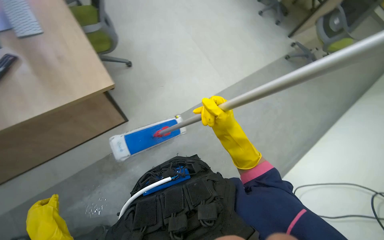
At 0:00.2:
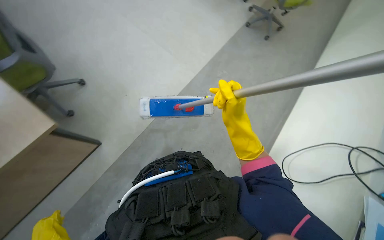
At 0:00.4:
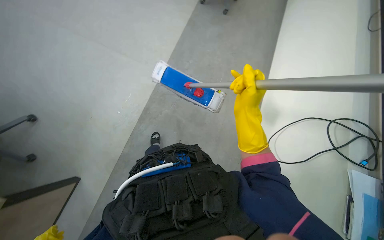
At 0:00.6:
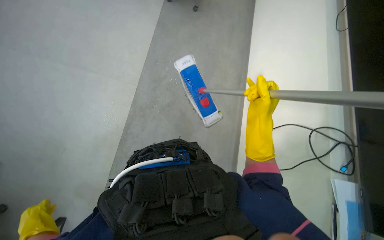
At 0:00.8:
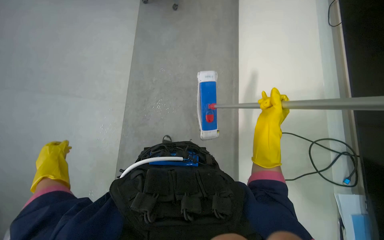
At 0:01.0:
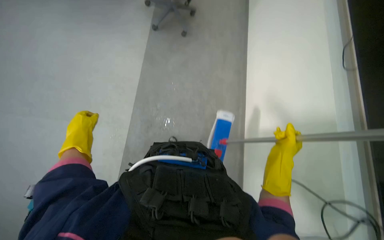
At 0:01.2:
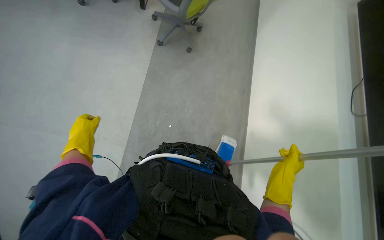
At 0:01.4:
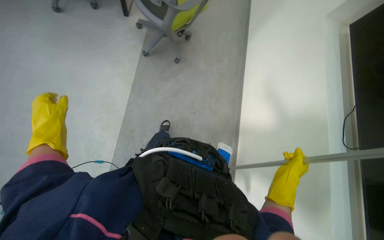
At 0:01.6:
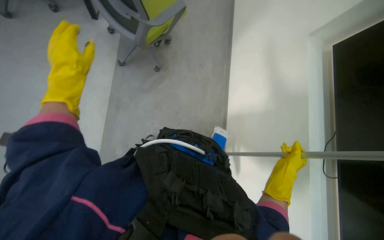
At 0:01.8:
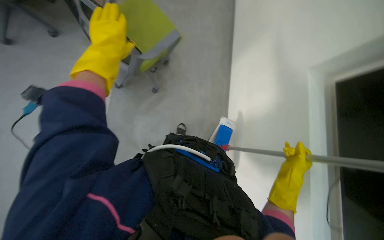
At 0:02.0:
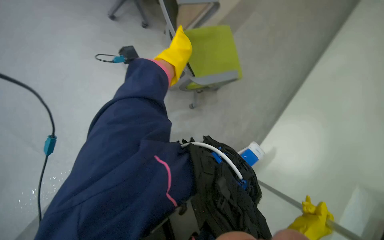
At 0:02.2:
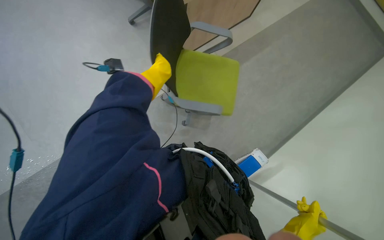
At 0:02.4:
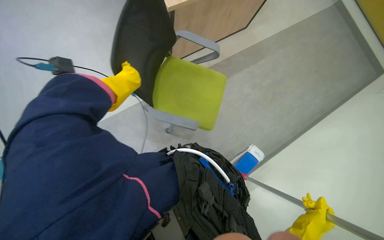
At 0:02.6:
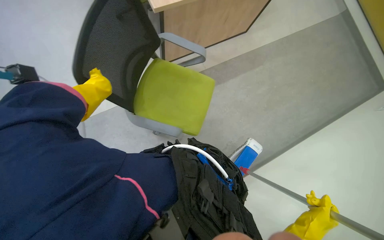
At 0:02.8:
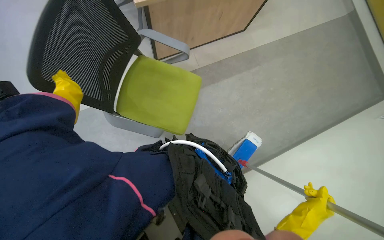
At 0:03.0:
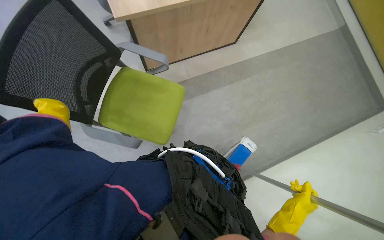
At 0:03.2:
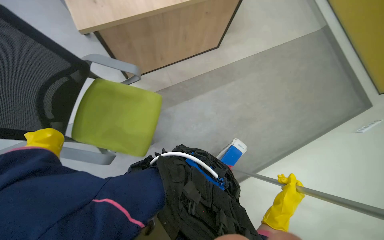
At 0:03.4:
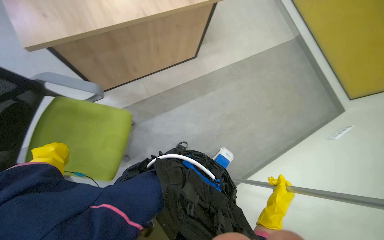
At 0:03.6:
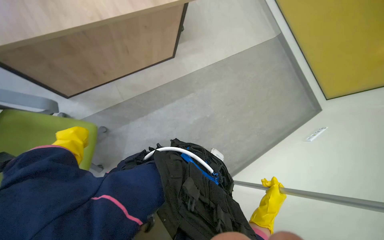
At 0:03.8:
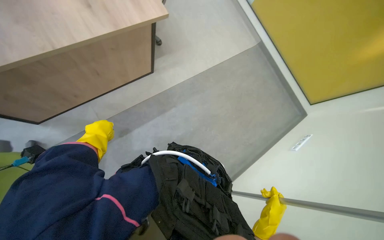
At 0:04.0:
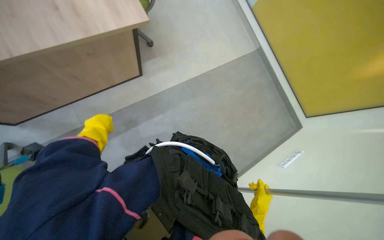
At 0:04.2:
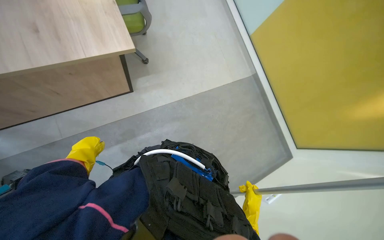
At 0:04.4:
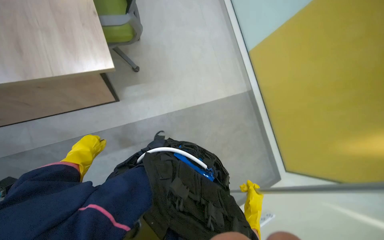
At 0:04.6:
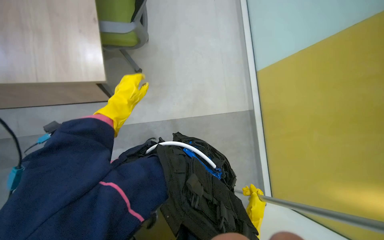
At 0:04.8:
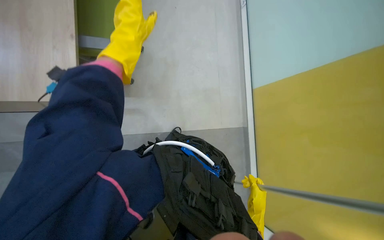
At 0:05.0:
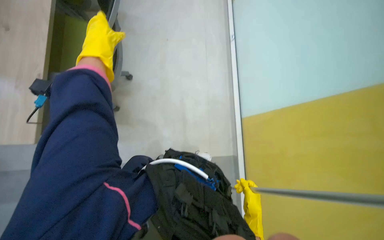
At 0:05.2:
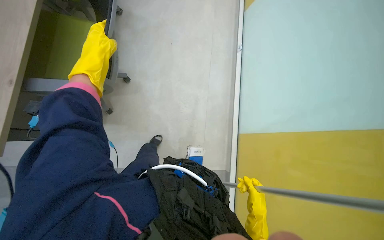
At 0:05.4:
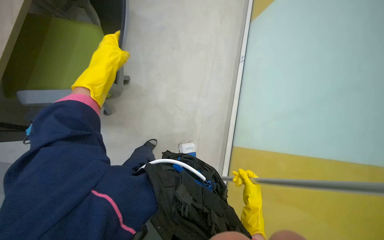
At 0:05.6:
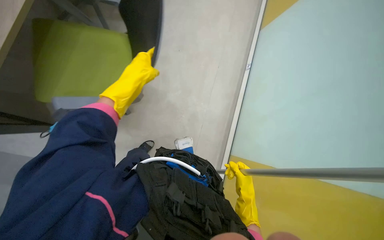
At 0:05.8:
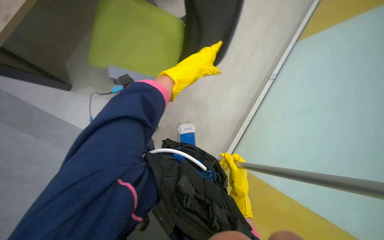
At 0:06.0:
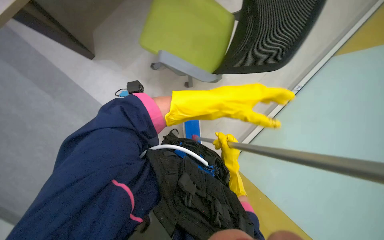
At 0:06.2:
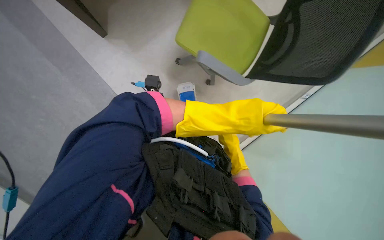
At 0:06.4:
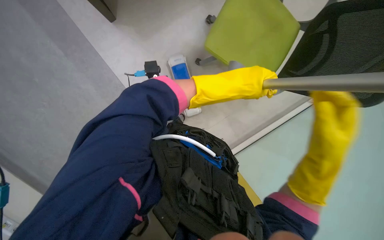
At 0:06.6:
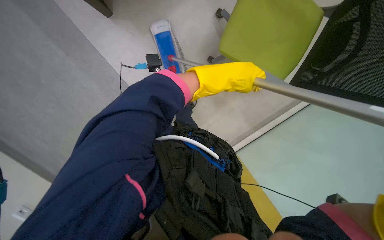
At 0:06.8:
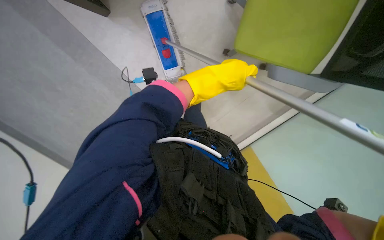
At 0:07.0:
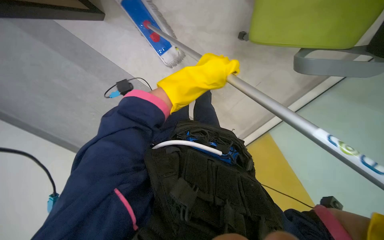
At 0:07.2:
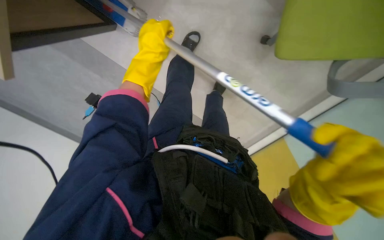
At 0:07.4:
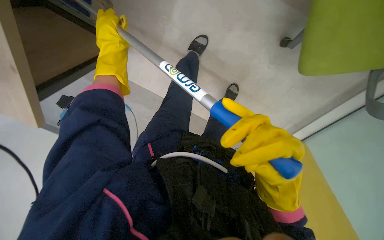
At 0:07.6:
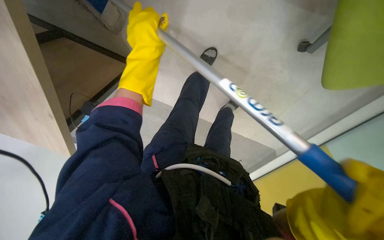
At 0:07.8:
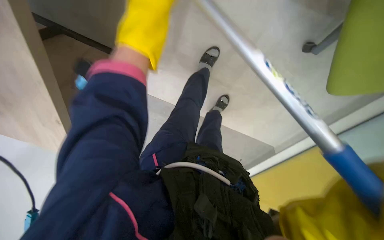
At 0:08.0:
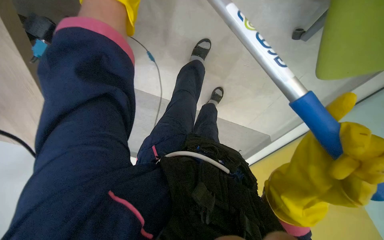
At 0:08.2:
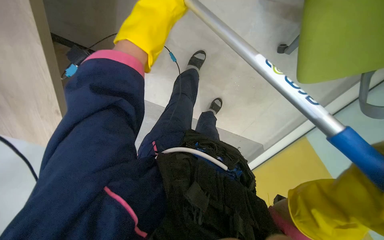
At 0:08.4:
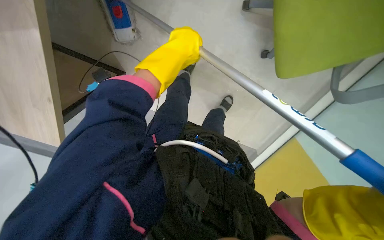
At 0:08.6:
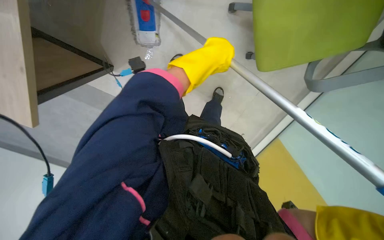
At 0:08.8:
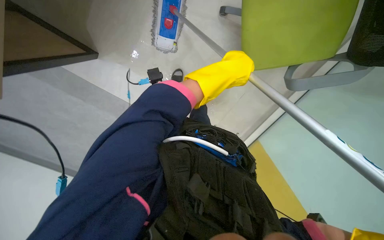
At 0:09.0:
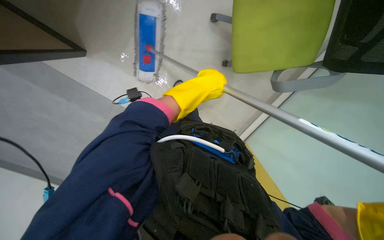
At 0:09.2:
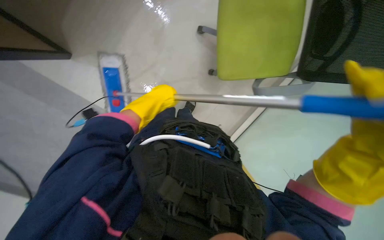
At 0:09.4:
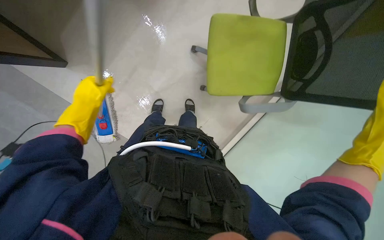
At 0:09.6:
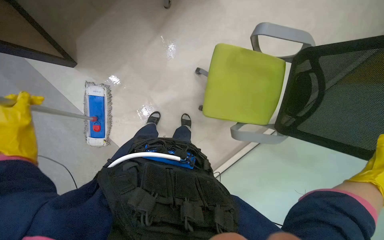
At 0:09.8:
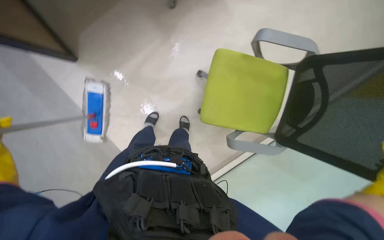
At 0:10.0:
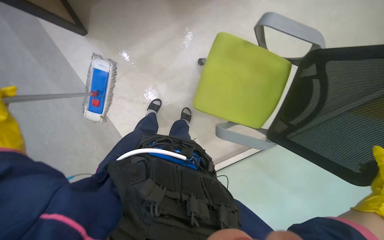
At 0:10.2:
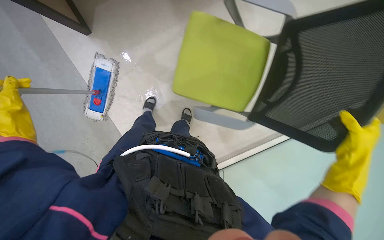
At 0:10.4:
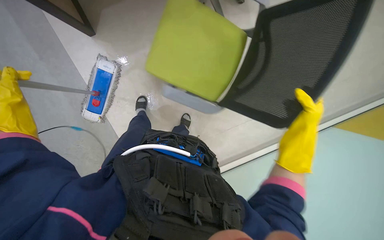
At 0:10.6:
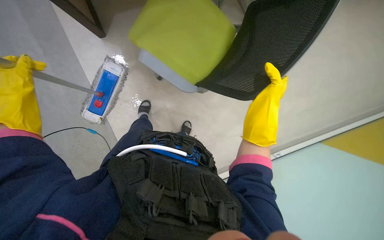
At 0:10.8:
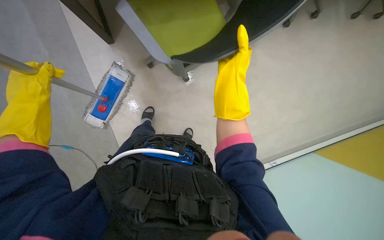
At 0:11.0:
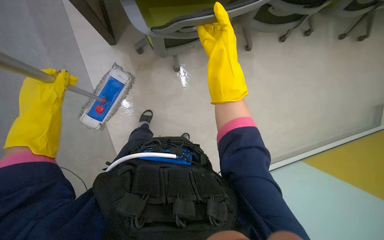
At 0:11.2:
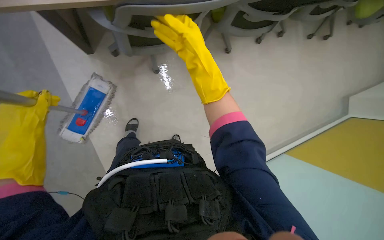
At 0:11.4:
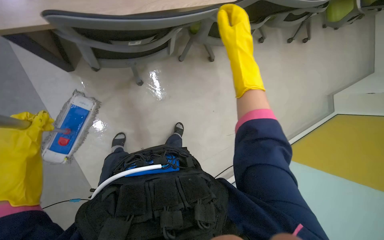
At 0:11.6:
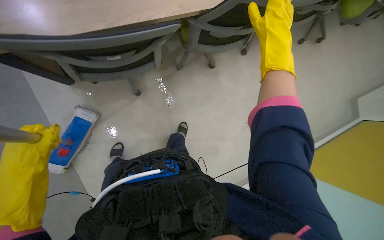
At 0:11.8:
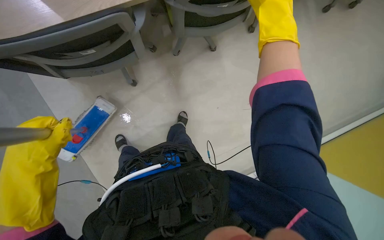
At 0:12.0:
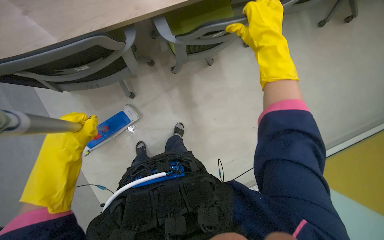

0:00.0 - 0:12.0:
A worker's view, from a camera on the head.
Job: mopping floor.
The whole recording: Mopping office floor and moving chairs. The worker mops the office floor, repeatedly moving chairs to clean the area underneath them.
0:00.0 - 0:01.6: The head turns to the right by roughly 15 degrees. The wearer looks about 15 degrees further upward. The right hand moves to the right and farther from the camera, about 40 cm.
0:01.6 - 0:03.0: The wearer looks some 15 degrees further upward. The left hand moves approximately 25 cm to the right and comes back.
0:03.0 - 0:04.4: The camera is aimed approximately 20 degrees further to the right. The view tips upward by roughly 15 degrees.
0:06.0 - 0:07.6: The left hand travels to the left and up the picture by roughly 20 cm.
0:10.4 - 0:12.0: The right hand heads up the picture and nearer to the camera, covering about 60 cm. The left hand moves to the right, some 20 cm.

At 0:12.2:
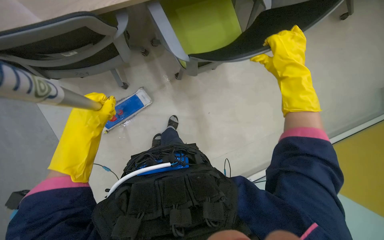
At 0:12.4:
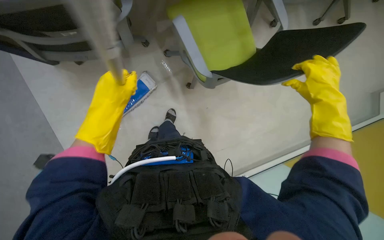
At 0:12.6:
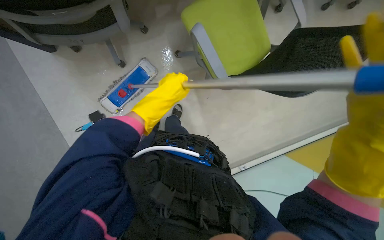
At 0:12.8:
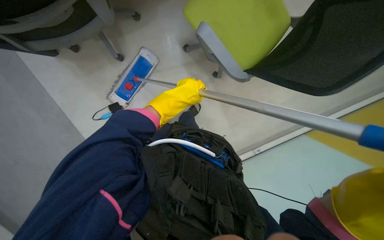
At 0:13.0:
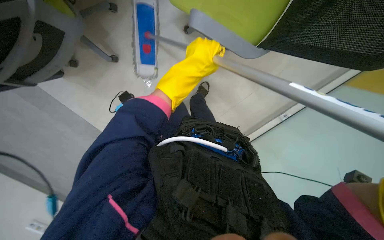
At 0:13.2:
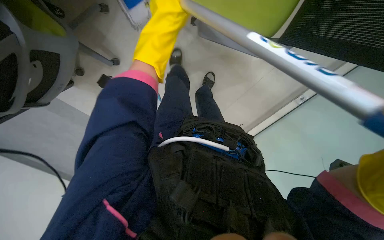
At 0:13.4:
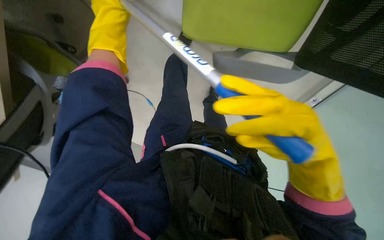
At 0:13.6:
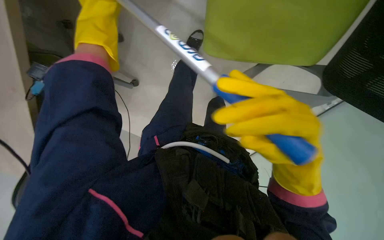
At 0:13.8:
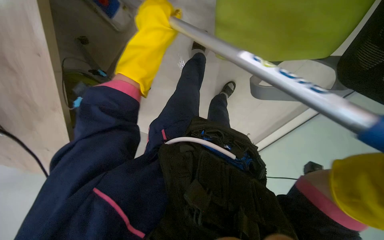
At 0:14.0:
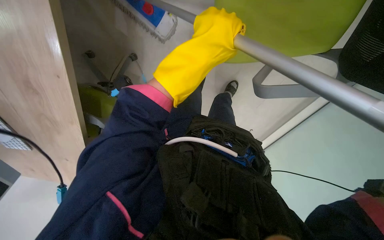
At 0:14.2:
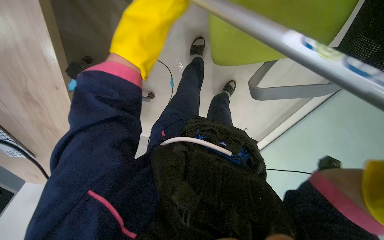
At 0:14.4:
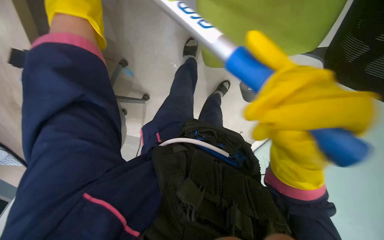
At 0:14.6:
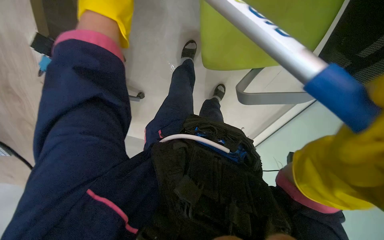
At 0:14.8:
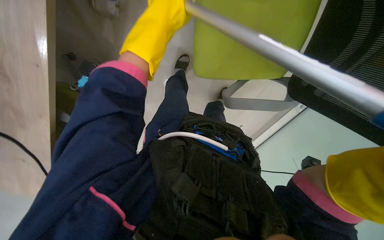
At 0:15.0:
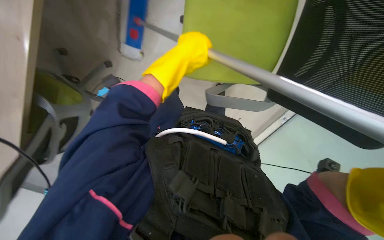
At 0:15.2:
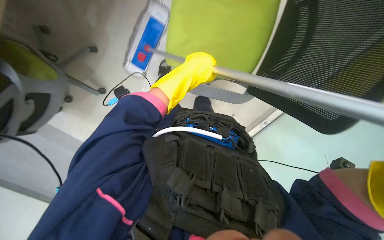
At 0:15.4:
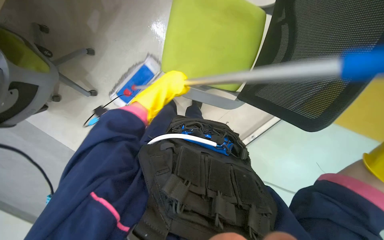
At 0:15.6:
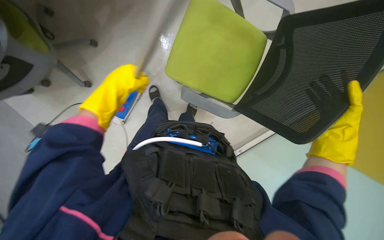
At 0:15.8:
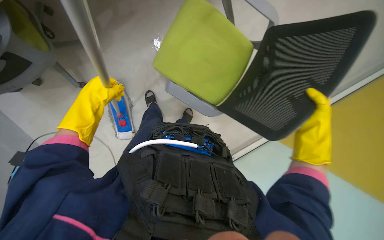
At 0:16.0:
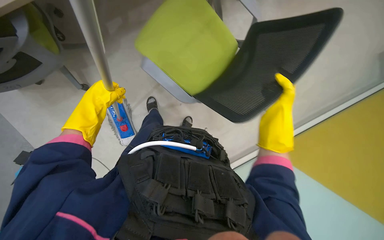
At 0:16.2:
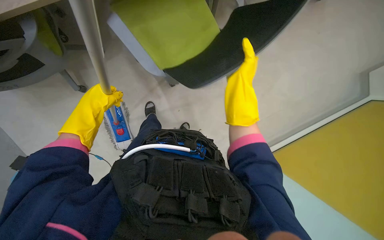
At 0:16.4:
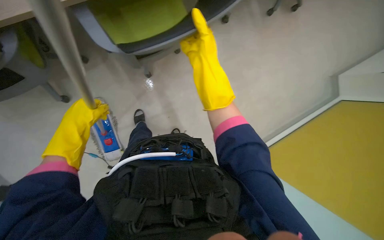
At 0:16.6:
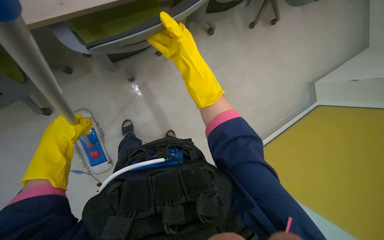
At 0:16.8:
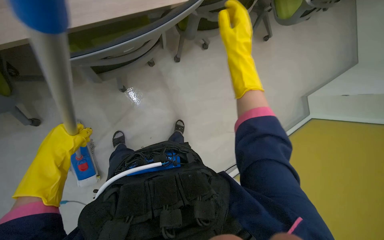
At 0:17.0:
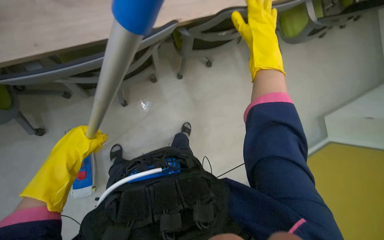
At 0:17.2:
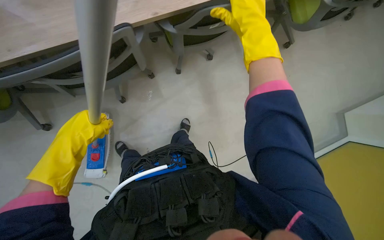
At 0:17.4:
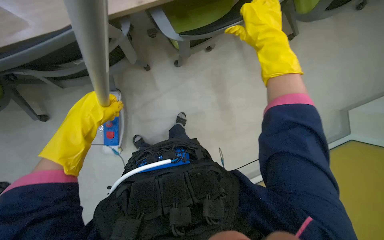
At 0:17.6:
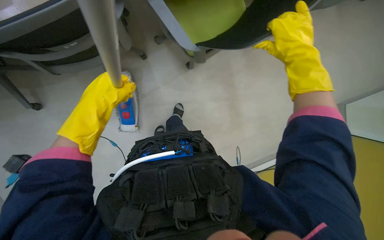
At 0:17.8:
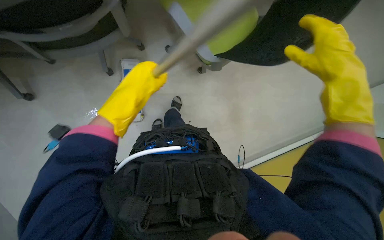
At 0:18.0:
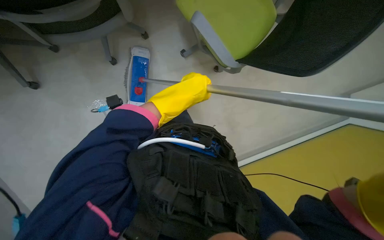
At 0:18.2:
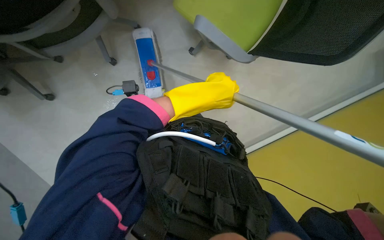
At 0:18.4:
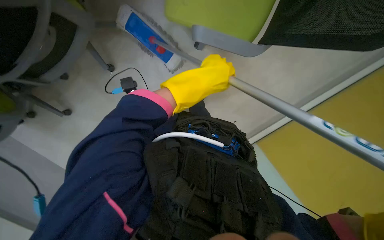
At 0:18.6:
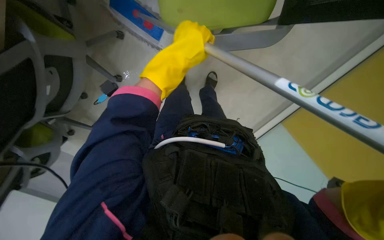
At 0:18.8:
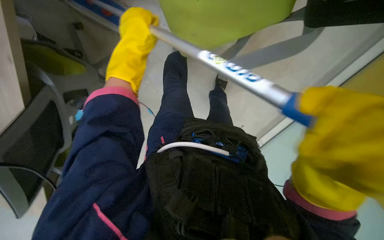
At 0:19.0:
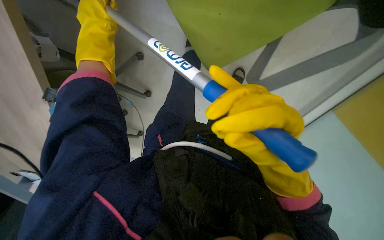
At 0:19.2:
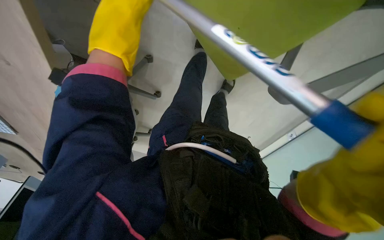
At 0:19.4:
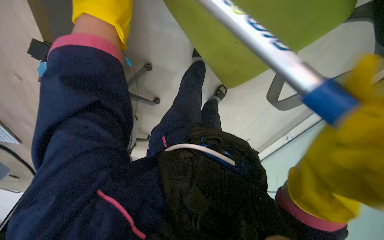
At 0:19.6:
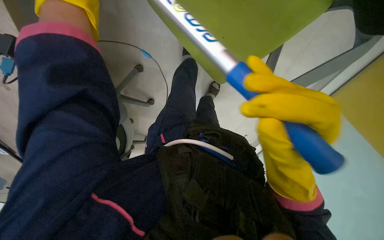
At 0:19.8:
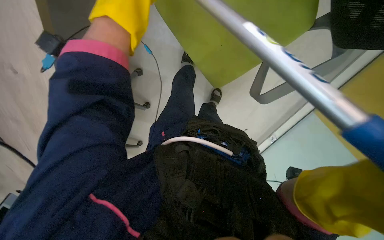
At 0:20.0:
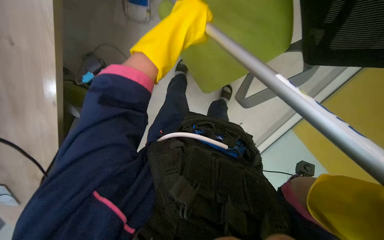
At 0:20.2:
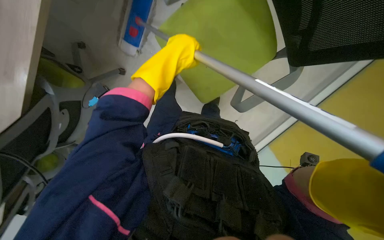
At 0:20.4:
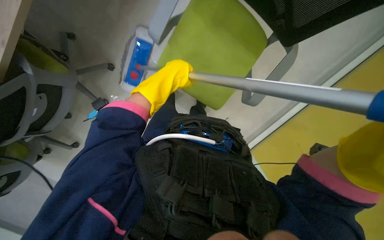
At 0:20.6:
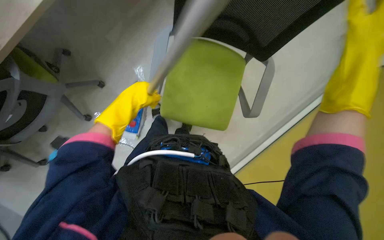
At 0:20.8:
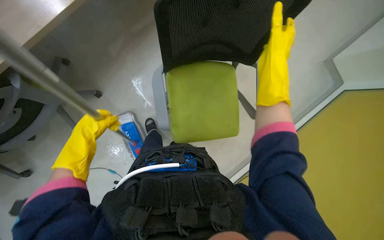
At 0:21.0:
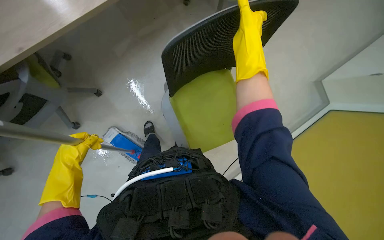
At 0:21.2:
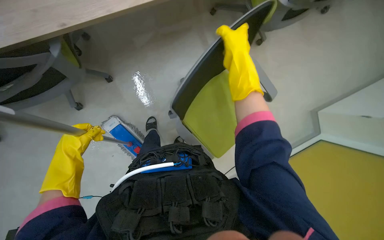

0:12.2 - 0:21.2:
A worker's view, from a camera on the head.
Job: mopping floor.
The whole recording: Mopping office floor and moving chairs. The worker mops the office floor, repeatedly moving chairs to clean the area underneath them.
0:12.2 - 0:13.8: The left hand goes some 20 cm up the picture and to the right.
0:13.8 - 0:15.2: The view pans to the right by roughly 20 degrees. The left hand moves to the right, some 15 cm.
0:15.2 - 0:16.6: The left hand shifts some 25 cm to the left.
